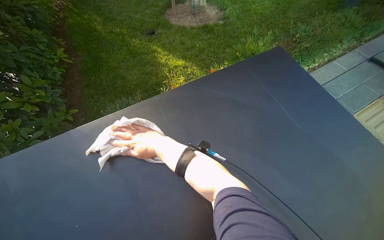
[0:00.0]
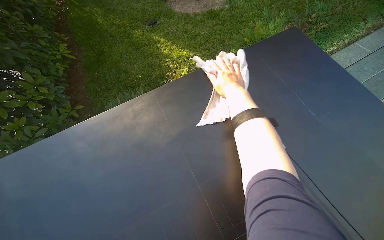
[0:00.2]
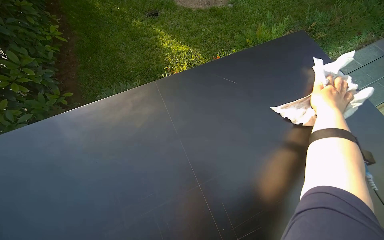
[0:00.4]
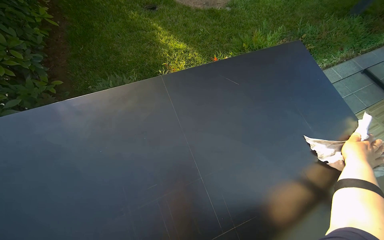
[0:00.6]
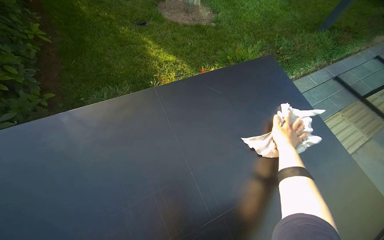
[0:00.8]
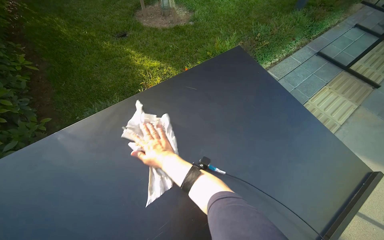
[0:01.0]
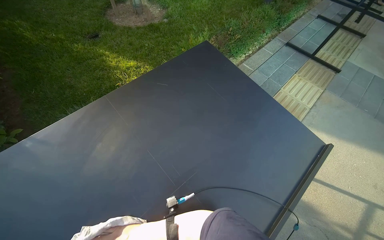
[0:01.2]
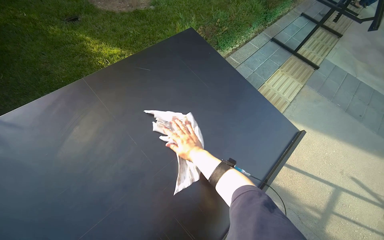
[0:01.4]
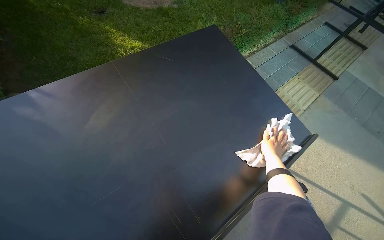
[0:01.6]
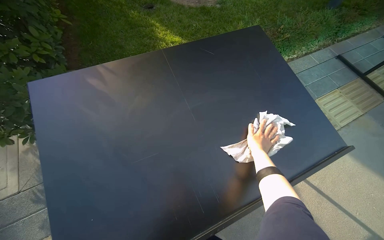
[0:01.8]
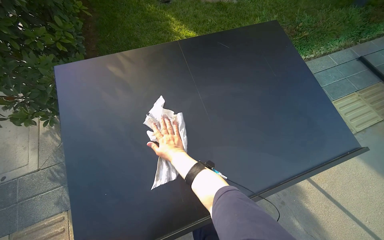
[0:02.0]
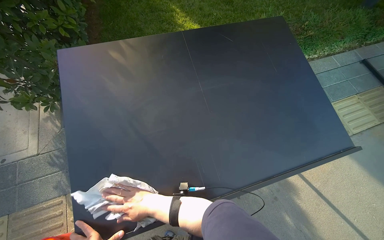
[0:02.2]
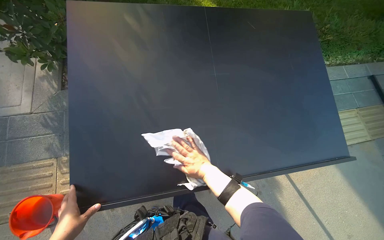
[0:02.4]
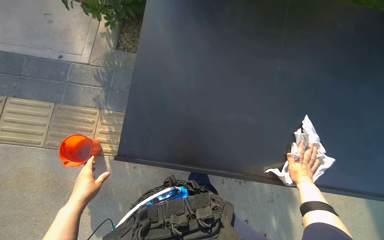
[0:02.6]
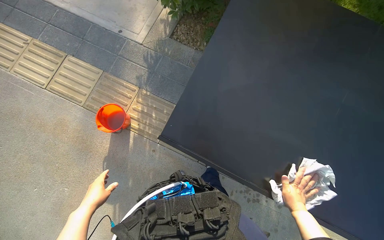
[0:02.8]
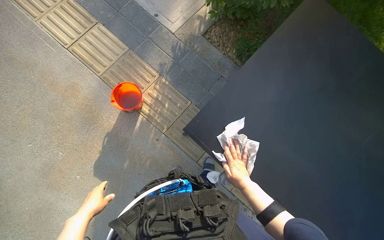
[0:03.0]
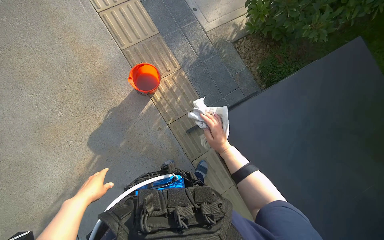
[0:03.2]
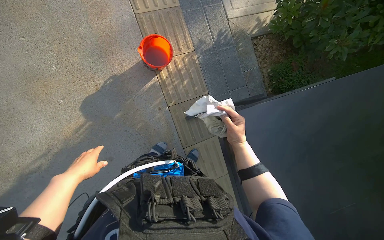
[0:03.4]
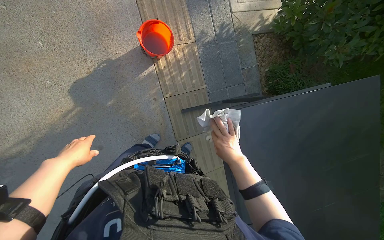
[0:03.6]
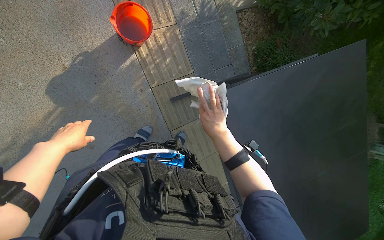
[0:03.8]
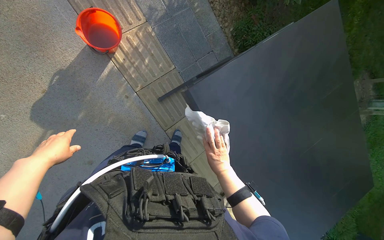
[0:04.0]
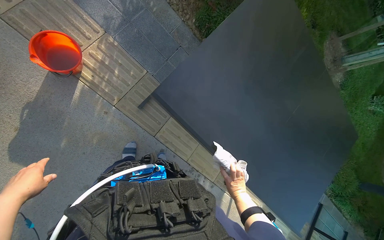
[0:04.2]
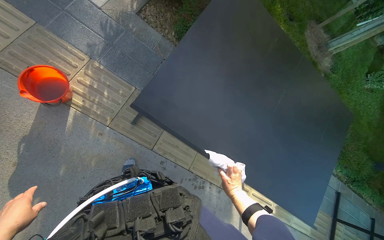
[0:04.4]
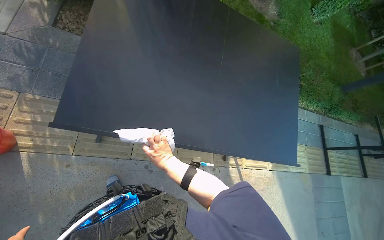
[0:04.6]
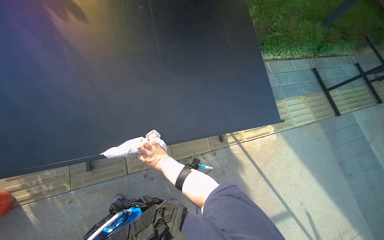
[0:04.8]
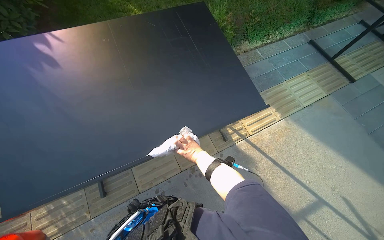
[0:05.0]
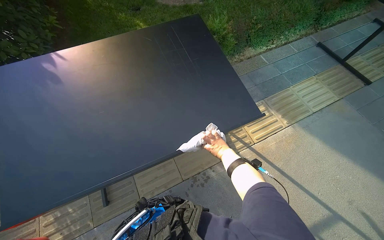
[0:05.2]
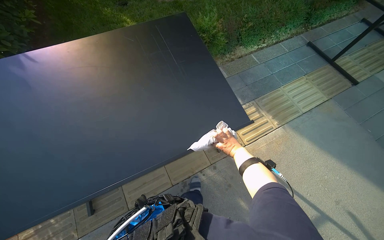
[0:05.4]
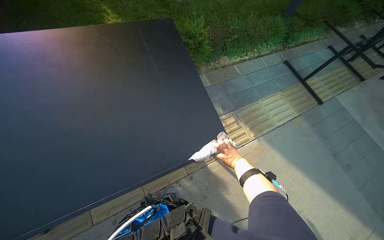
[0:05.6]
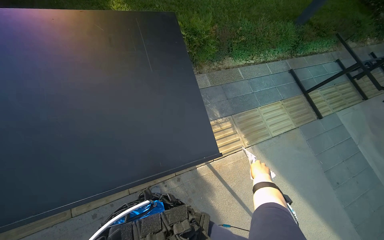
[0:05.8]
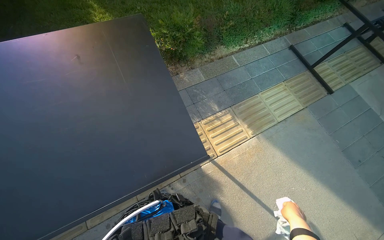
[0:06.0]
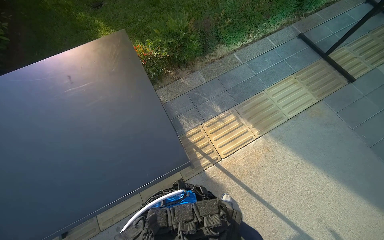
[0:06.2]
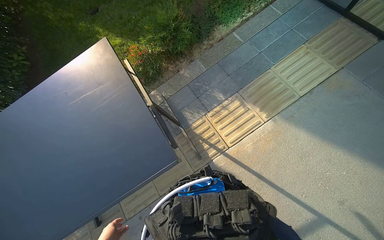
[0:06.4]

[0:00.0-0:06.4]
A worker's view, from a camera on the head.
Job: wiping surfaces.
The whole recording: Cleaning table surface. The worker pours water and uses a cloth and squeegee to clean the table surface.
0:01.6 to 0:03.2: The head travels some 60 cm. The wearer looks about 95 degrees further to the left.
0:03.2 to 0:04.8: The camera travels approximately 50 cm. The head rotates roughly 70 degrees to the right. The view tips downward by about 20 degrees.
0:04.8 to 0:06.4: The head travels roughly 90 cm. The camera is aimed approximately 20 degrees further to the left. The scene turns approximately 25 degrees counterclockwise in the picture.

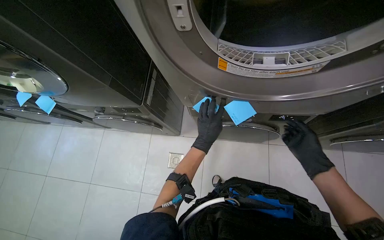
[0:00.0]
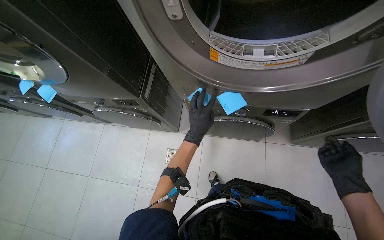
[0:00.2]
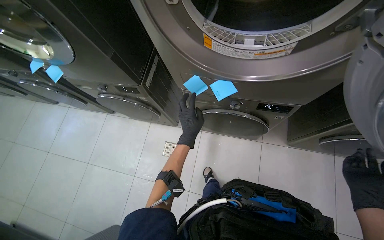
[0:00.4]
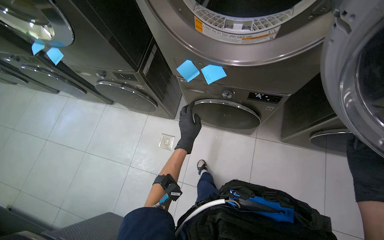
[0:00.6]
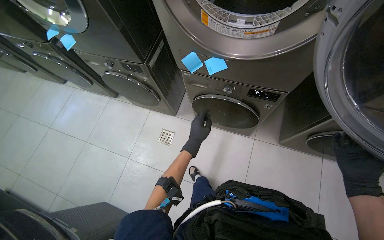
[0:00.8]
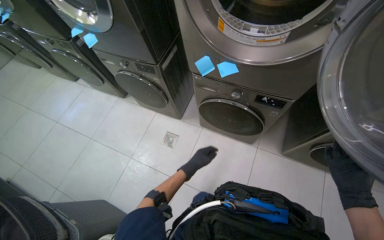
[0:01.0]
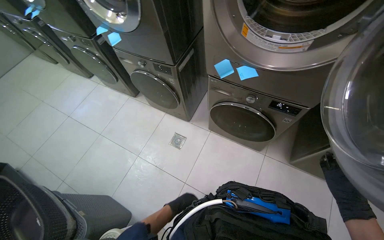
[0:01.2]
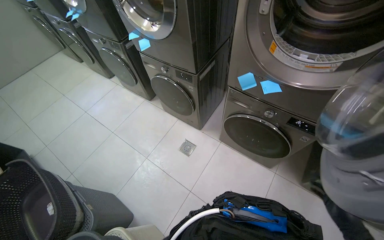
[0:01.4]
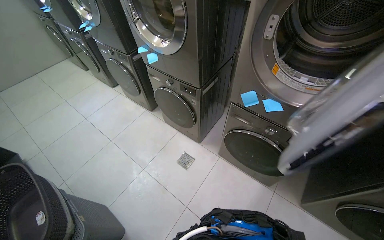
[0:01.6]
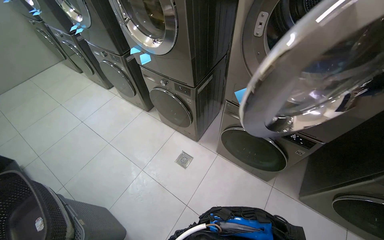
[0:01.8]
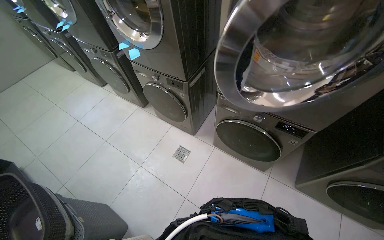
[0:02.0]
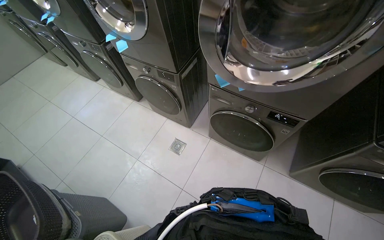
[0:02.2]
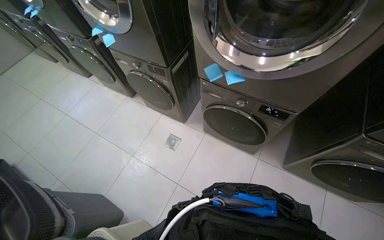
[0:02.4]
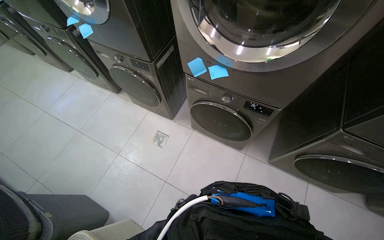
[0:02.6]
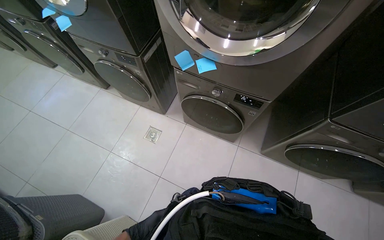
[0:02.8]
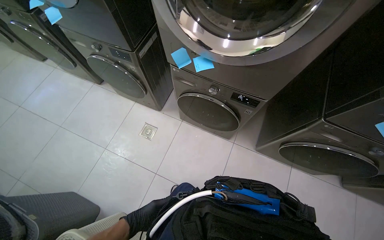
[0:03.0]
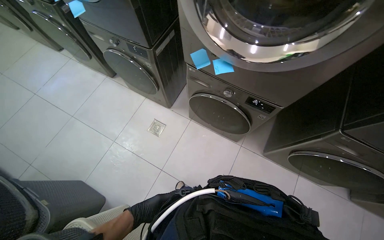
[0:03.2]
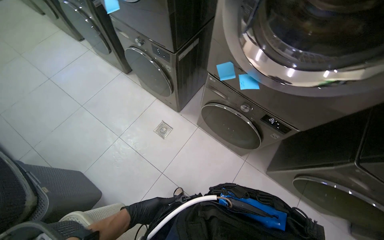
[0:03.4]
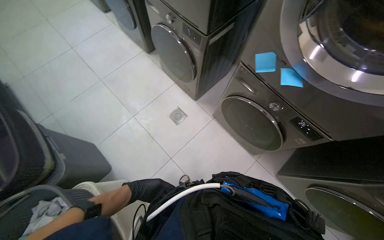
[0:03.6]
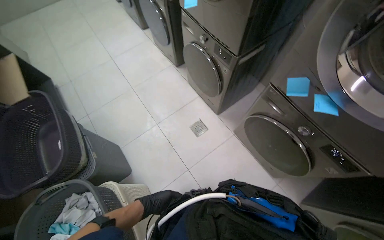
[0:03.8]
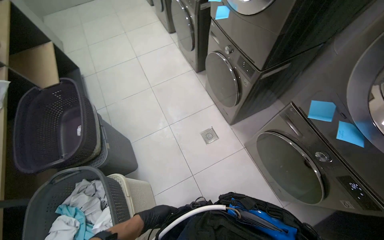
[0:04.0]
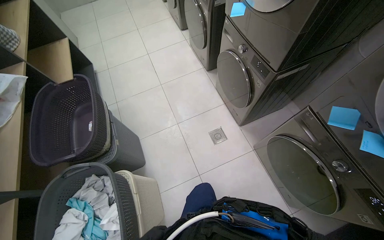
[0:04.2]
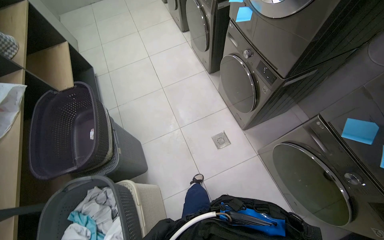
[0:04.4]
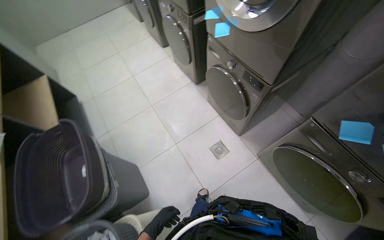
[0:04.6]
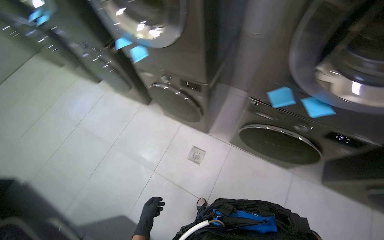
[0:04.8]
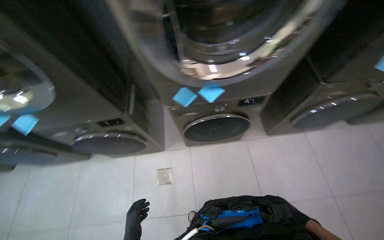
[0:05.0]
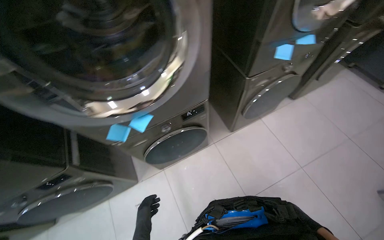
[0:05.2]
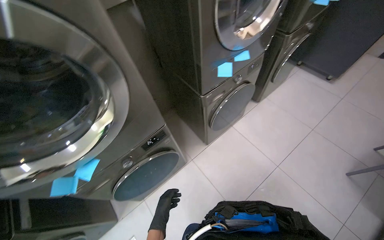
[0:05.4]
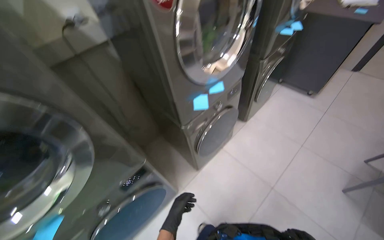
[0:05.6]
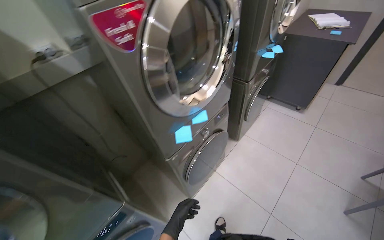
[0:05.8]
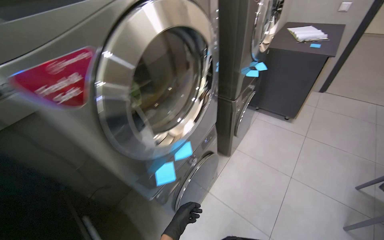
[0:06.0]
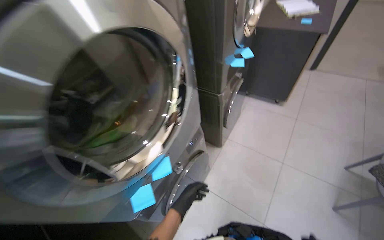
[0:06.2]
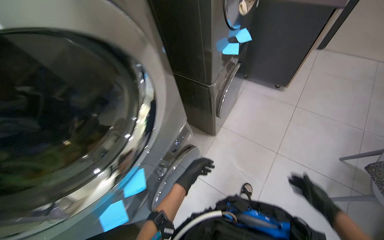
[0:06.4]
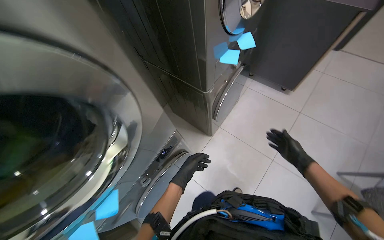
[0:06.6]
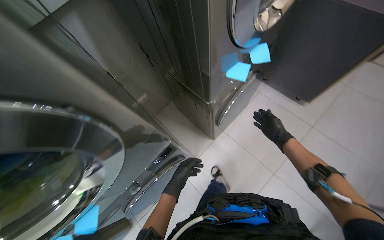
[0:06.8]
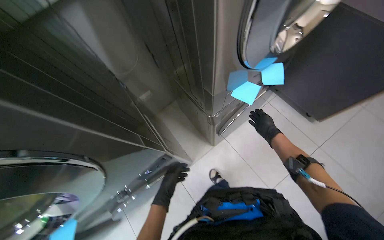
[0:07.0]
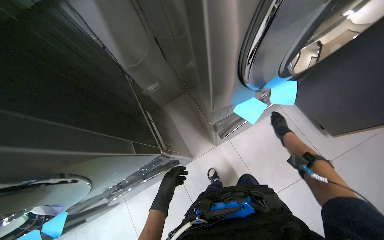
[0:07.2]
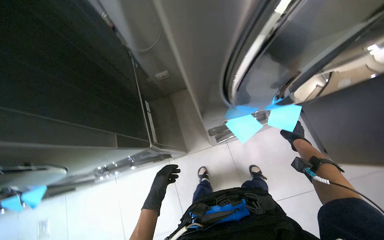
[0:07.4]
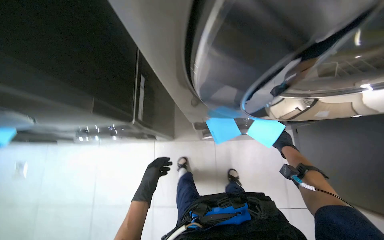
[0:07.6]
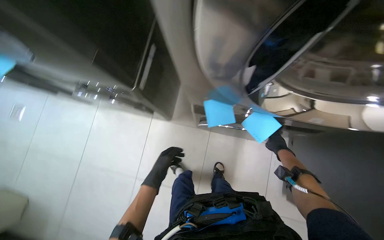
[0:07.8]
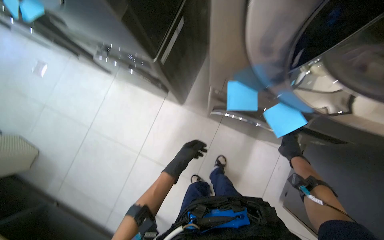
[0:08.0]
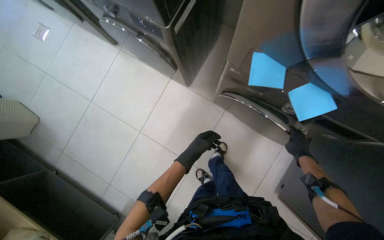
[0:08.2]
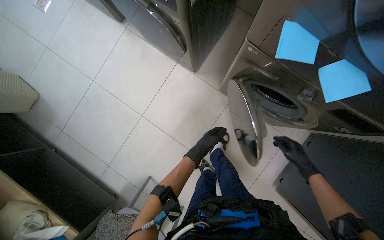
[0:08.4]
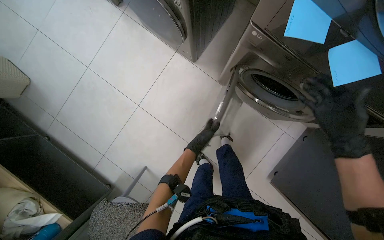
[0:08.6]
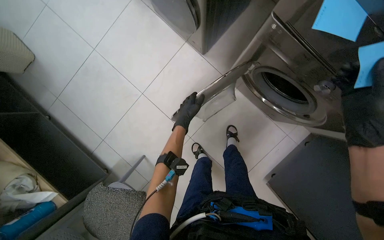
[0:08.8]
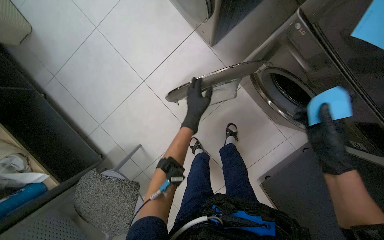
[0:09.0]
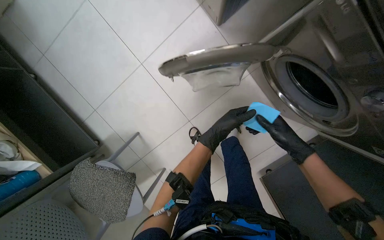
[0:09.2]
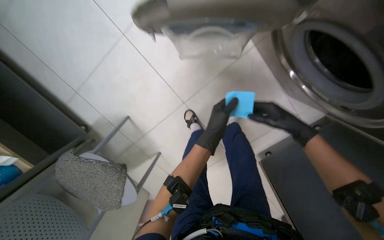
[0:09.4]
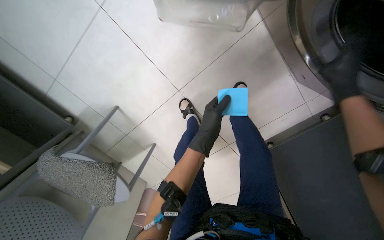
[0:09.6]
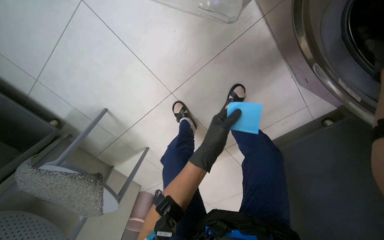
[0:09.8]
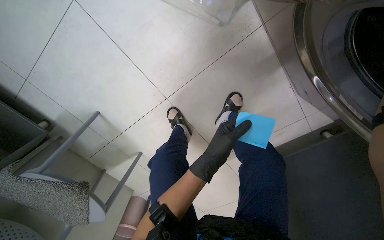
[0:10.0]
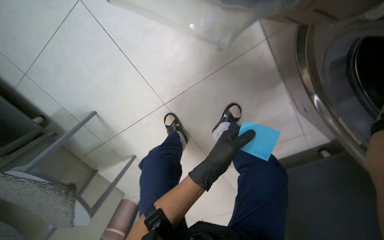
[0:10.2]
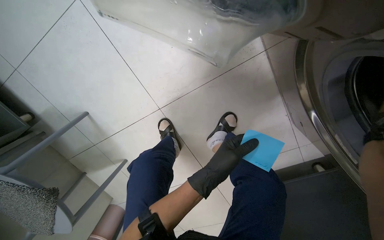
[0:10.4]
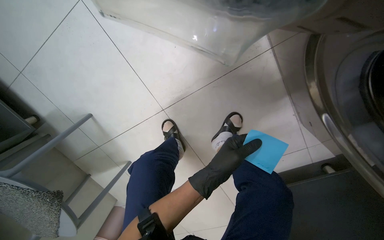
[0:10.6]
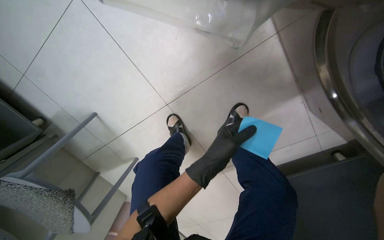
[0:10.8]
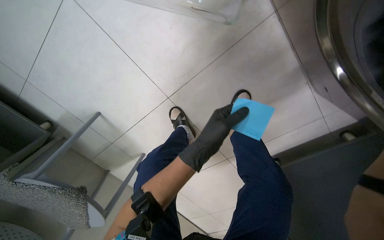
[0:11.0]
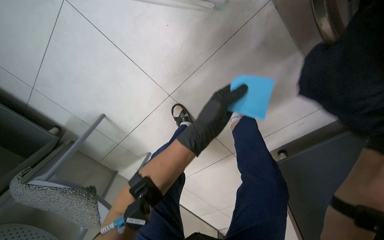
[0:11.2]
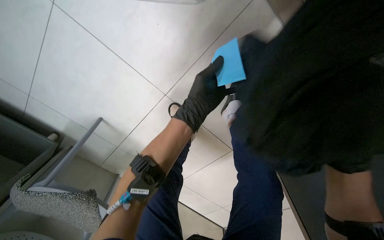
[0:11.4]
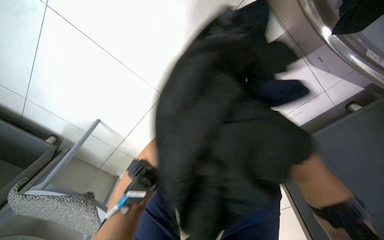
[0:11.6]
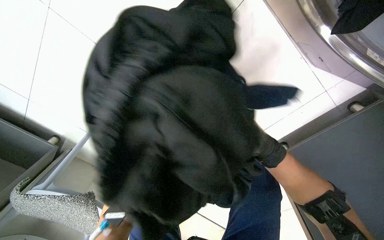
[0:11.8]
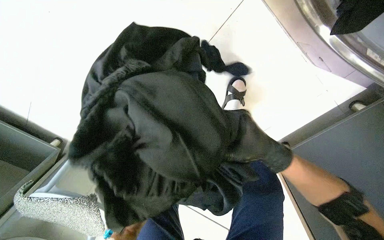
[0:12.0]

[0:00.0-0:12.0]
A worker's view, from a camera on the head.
Job: managing laundry.
The whole recording: Transferring laundry between machines. The worker opens washing machine doors, removes clothes, and places them into another machine.
0:00.0 to 0:01.6: The camera travels approximately 40 cm. The wearer looks roughly 15 degrees further upward. The scene turns approximately 30 degrees clockwise in the picture.
0:01.6 to 0:03.0: The camera pitches downward, by roughly 15 degrees.
0:03.0 to 0:04.4: The wearer's head swings about 45 degrees to the left.
0:04.4 to 0:06.0: The head travels some 80 cm. The wearer looks roughly 120 degrees further to the right. The view tilts roughly 35 degrees upward.
0:06.0 to 0:07.6: The camera is carried about 80 cm. The view tips downward by about 35 degrees. Everything in view rotates approximately 45 degrees clockwise.
0:07.6 to 0:09.0: The view tilts about 25 degrees downward. The scene rotates clockwise by roughly 50 degrees.
0:09.0 to 0:10.4: The head travels roughly 50 cm. The view tips downward by some 15 degrees.
